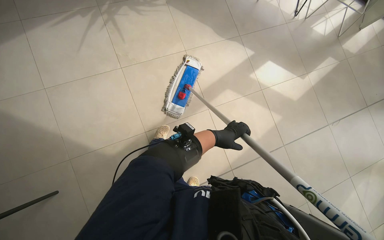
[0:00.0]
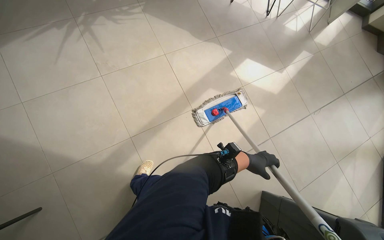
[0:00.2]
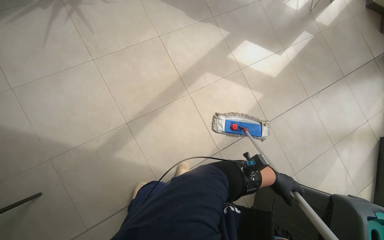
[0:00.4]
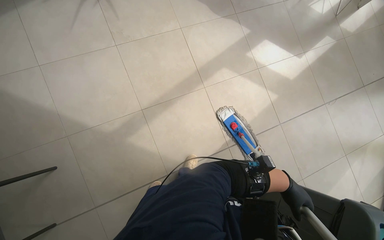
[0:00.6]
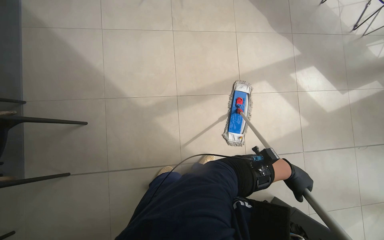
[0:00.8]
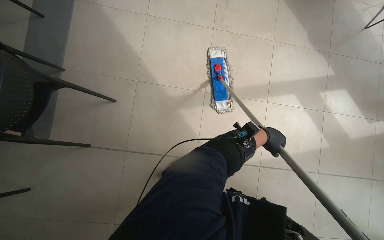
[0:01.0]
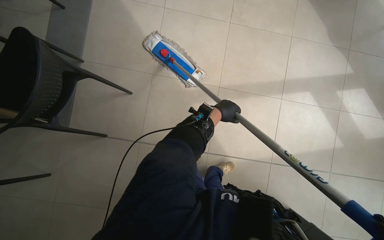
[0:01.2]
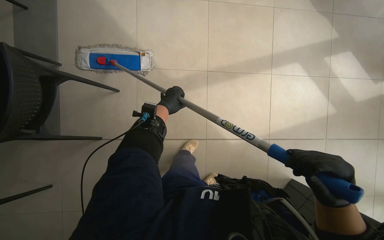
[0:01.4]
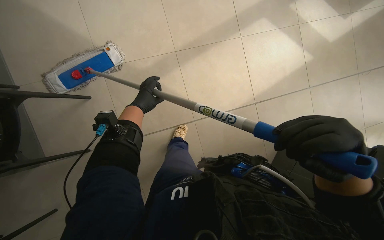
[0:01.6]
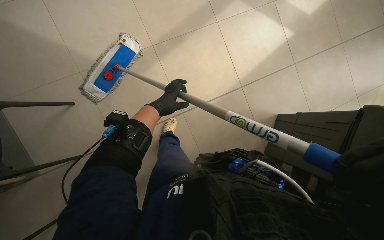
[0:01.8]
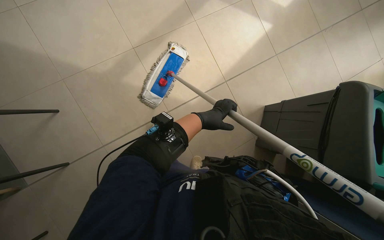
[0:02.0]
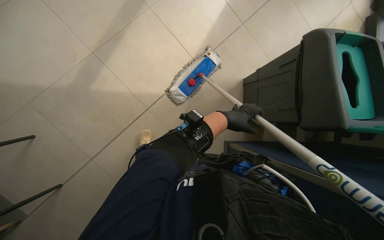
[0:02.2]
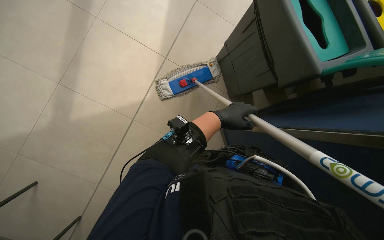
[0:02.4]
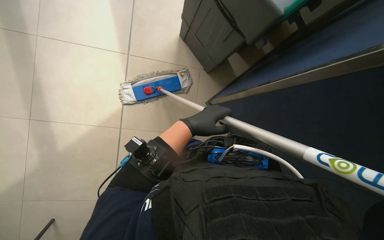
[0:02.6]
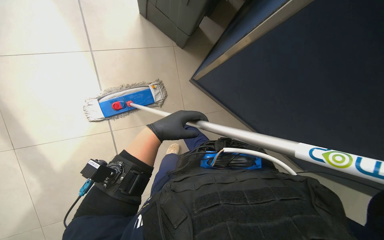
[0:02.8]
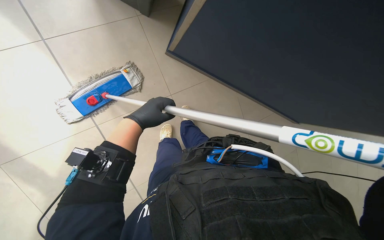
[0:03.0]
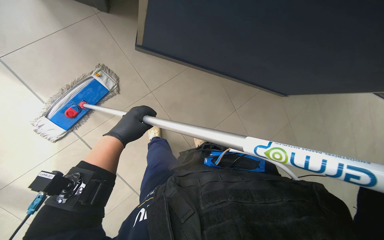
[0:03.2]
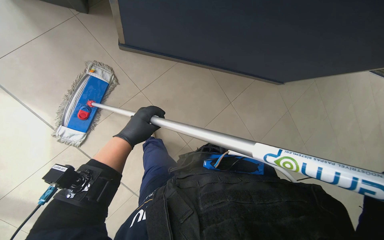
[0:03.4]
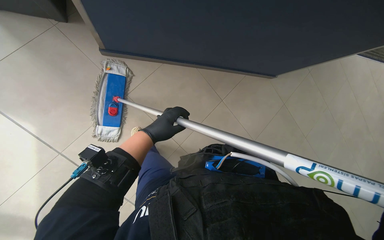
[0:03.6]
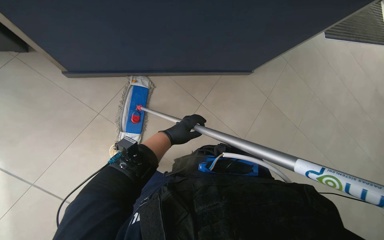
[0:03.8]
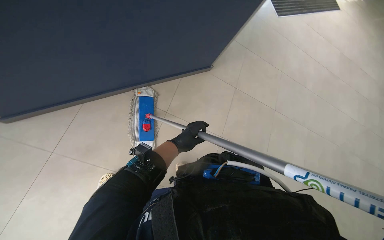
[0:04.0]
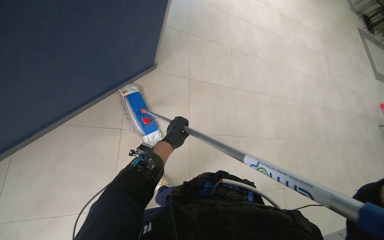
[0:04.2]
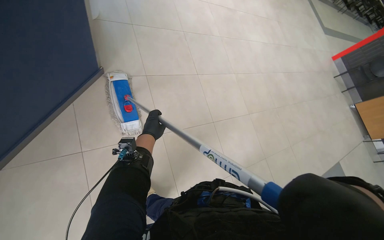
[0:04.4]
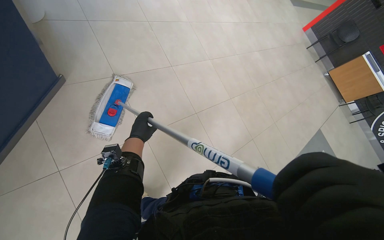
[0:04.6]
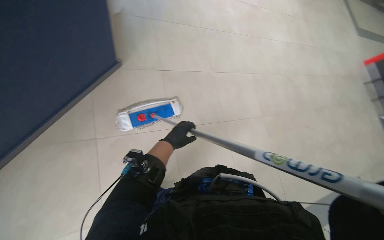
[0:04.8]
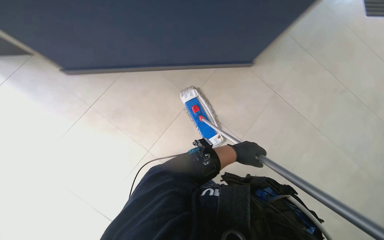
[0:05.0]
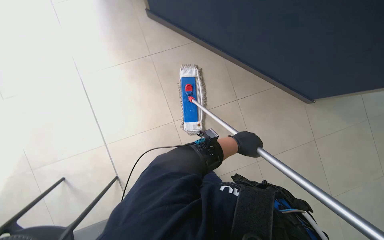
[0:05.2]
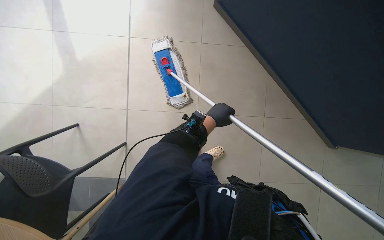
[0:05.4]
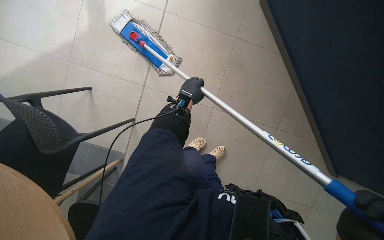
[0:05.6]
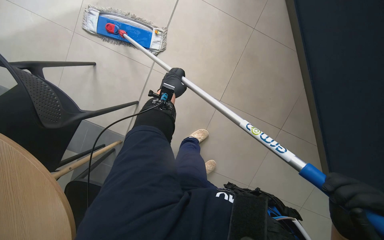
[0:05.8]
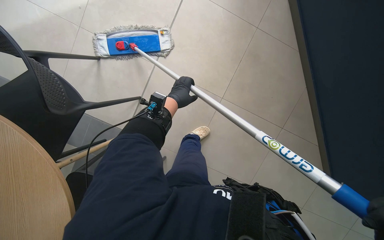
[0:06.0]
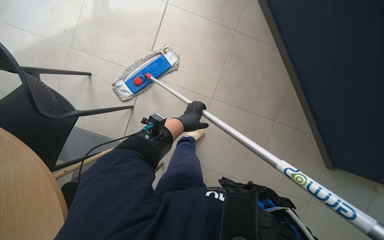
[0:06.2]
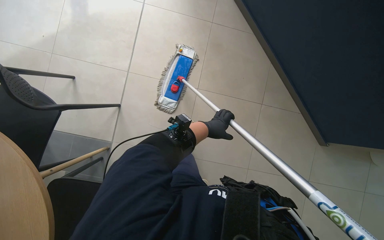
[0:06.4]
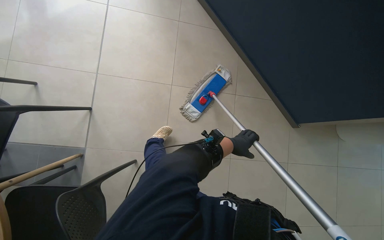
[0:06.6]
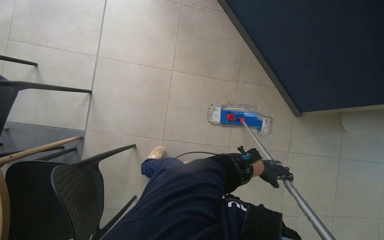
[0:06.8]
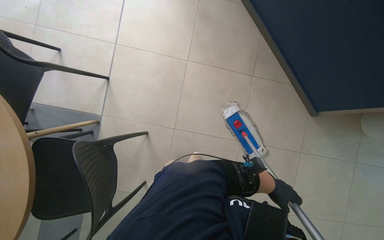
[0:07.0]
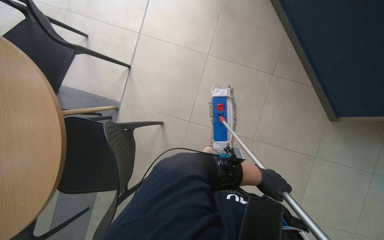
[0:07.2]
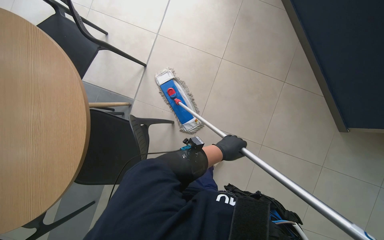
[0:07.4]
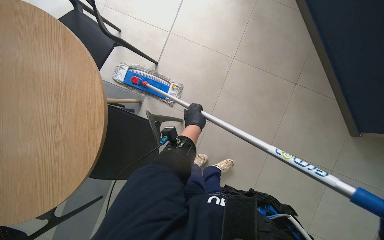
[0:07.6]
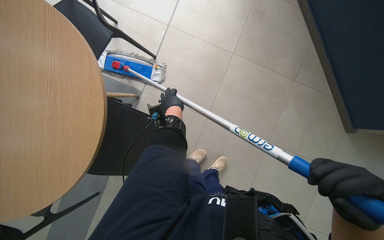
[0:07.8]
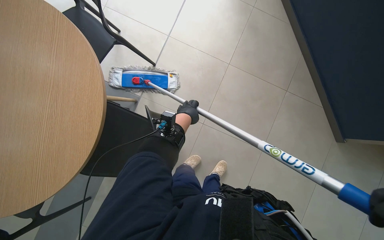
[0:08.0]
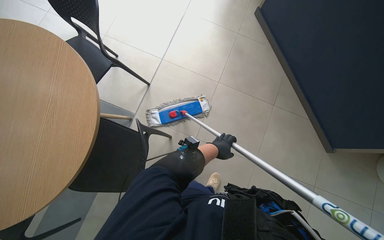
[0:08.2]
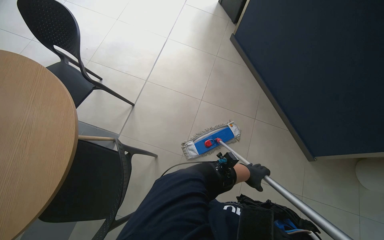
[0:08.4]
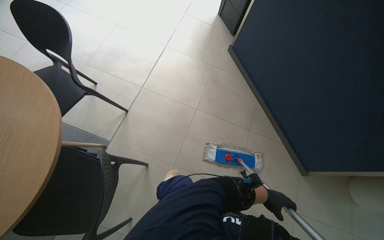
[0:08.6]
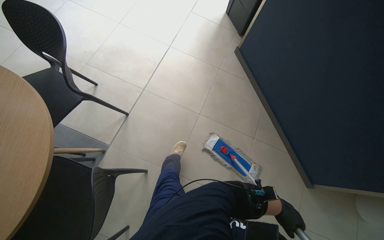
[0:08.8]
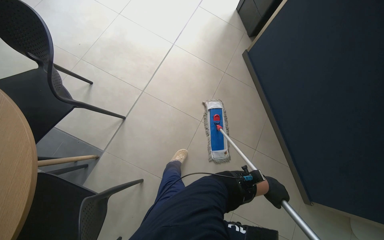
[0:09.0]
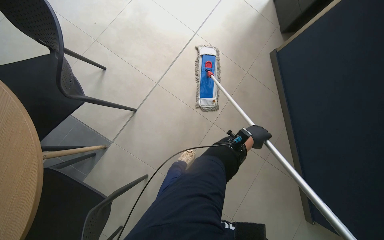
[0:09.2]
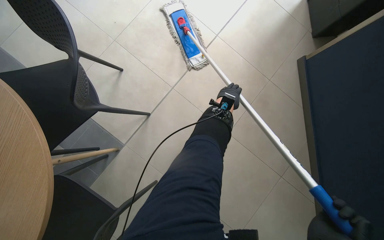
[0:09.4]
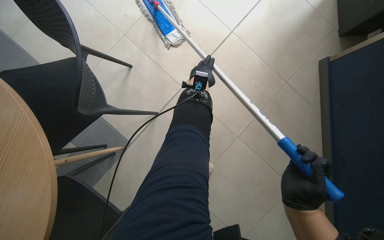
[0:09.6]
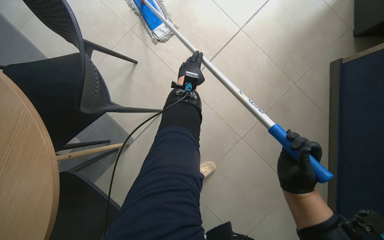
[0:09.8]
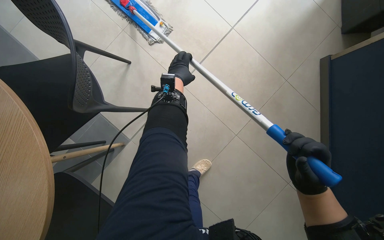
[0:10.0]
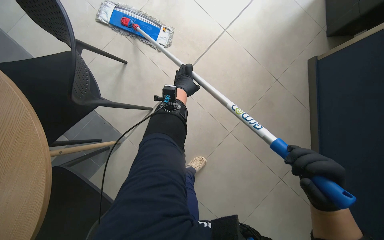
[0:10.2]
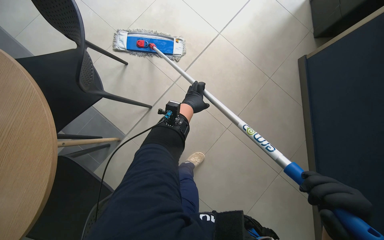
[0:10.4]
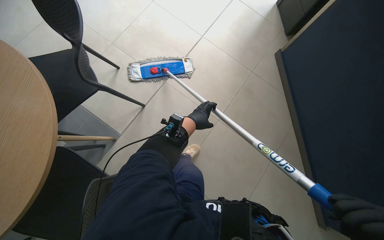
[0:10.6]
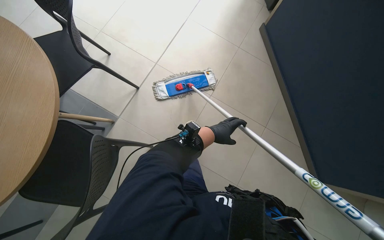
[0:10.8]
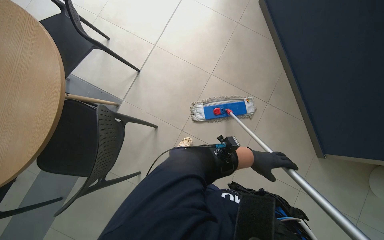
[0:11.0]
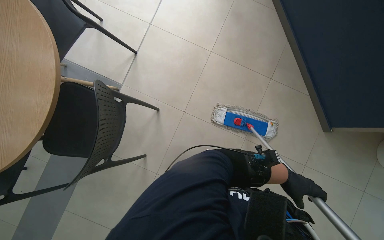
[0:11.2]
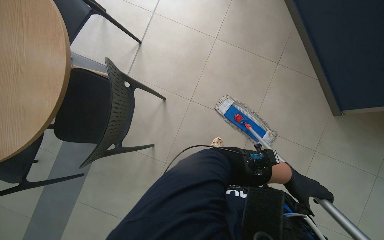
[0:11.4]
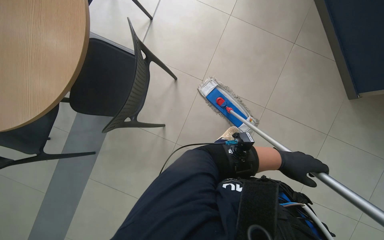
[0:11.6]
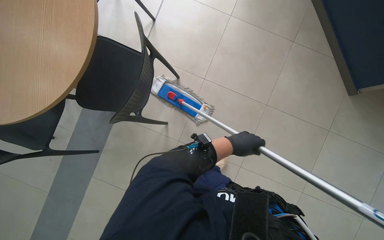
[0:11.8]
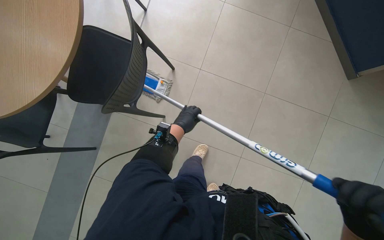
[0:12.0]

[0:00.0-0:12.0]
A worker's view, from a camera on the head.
Job: mopping floor.
The whole recording: Mopping cafe floor. The worker mops the cafe floor, moving around tables and chairs, and periodically cleans the mop head in a bucket.
0:00.0 to 0:01.6: The wearer moves to the left, some 50 cm. The view tips downward by about 15 degrees.
0:01.6 to 0:03.0: The camera pitches downward, by some 15 degrees. The scene turns about 45 degrees counterclockwise in the picture.
0:03.0 to 0:04.4: The head turns to the right by approximately 25 degrees. The wearer looks roughly 15 degrees further downward. The left hand goes to the right and returns, roughly 15 cm each way.
0:04.4 to 0:06.0: The scene rotates clockwise by roughly 30 degrees.
0:06.0 to 0:07.6: The left hand travels down the picture by some 40 cm, and reaches some 60 cm to the right, then returns.
0:07.6 to 0:09.0: The view tilts approximately 15 degrees upward. The left hand goes approximately 40 cm to the right.
0:09.0 to 0:10.4: The left hand heads up the picture and to the left, covering about 60 cm.

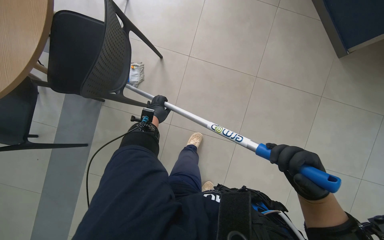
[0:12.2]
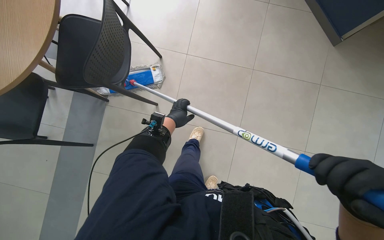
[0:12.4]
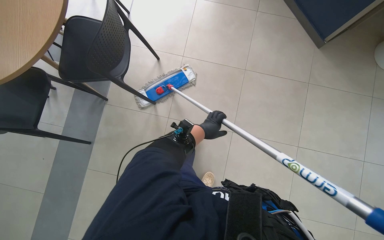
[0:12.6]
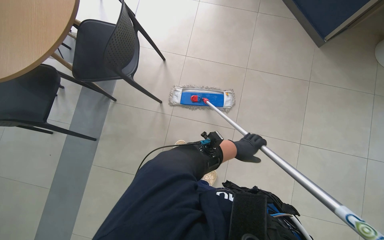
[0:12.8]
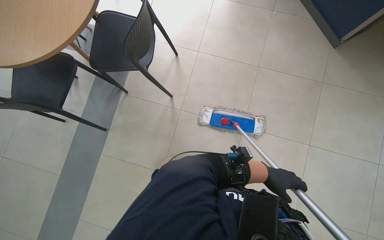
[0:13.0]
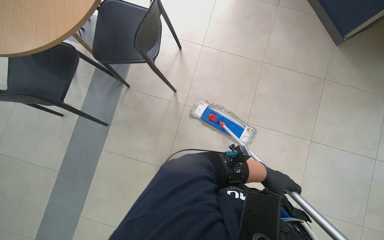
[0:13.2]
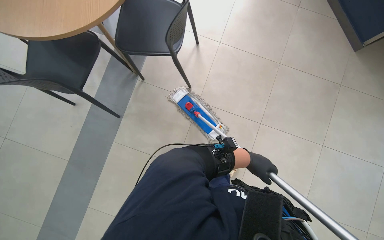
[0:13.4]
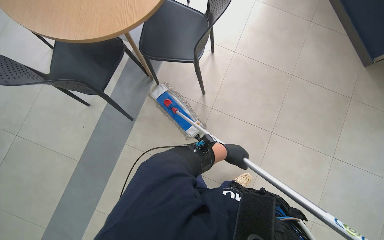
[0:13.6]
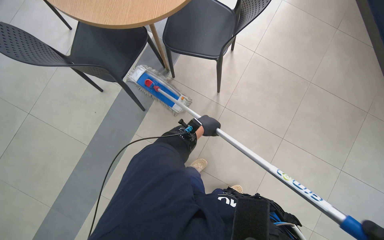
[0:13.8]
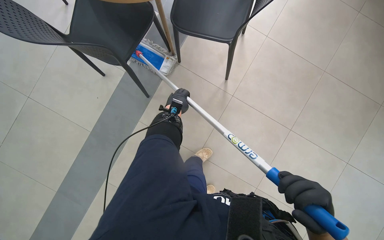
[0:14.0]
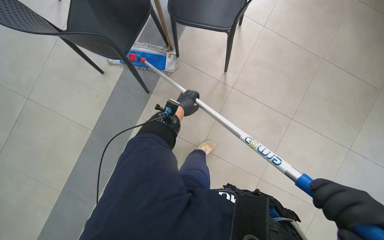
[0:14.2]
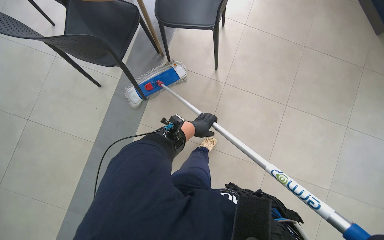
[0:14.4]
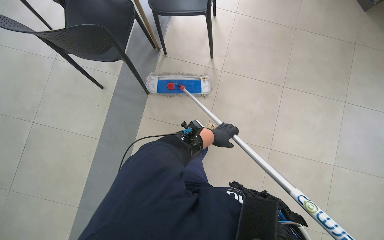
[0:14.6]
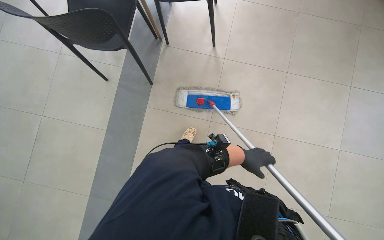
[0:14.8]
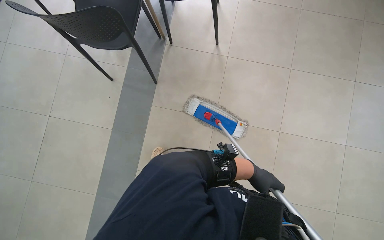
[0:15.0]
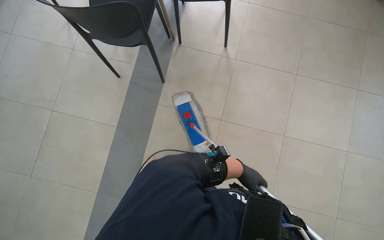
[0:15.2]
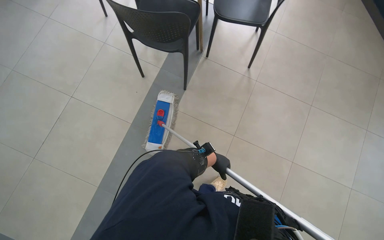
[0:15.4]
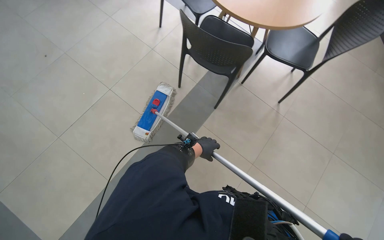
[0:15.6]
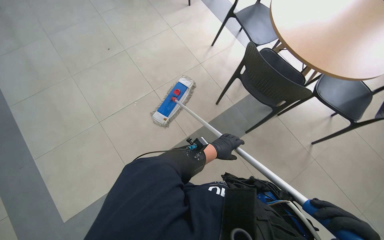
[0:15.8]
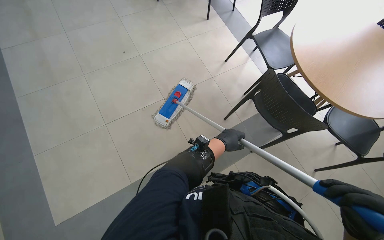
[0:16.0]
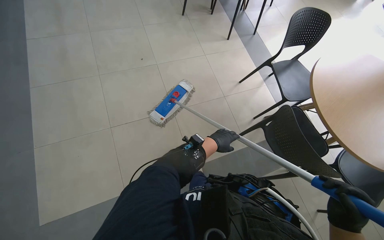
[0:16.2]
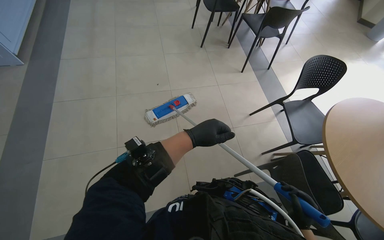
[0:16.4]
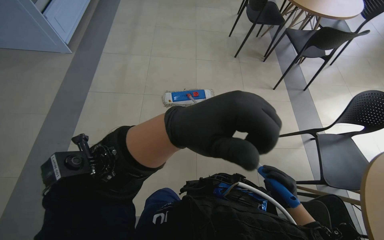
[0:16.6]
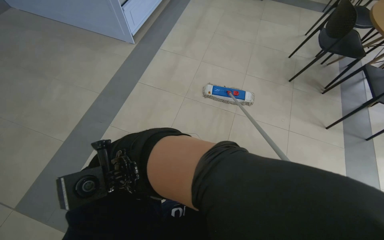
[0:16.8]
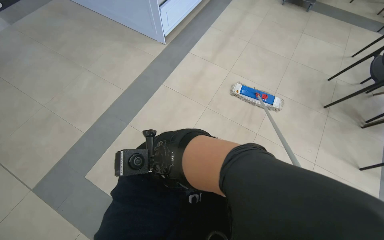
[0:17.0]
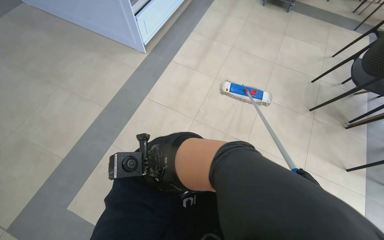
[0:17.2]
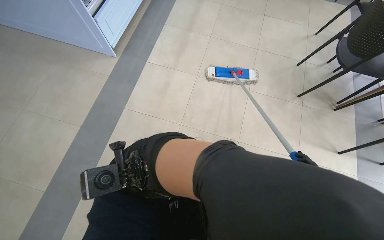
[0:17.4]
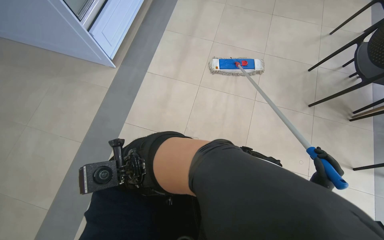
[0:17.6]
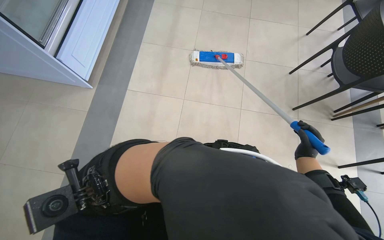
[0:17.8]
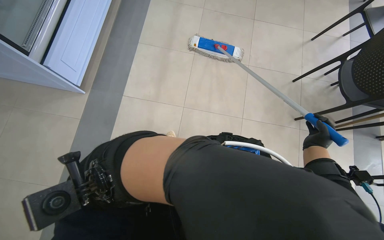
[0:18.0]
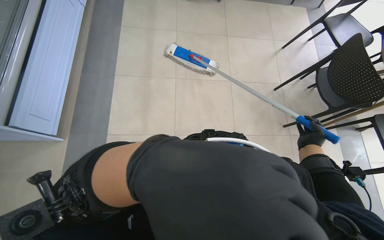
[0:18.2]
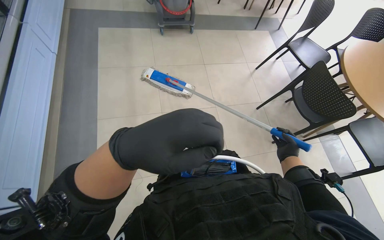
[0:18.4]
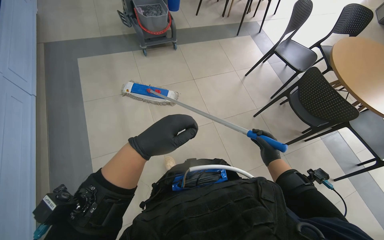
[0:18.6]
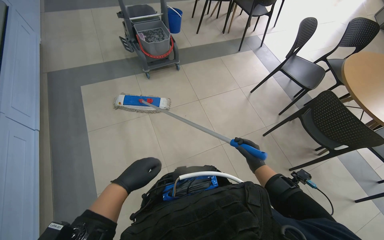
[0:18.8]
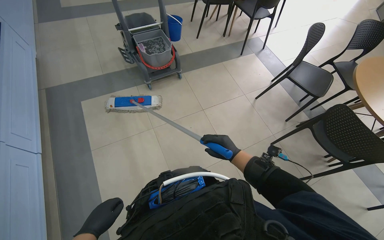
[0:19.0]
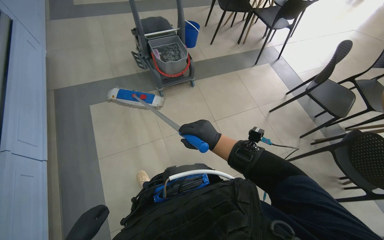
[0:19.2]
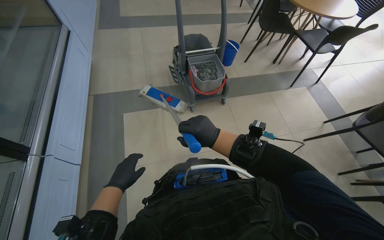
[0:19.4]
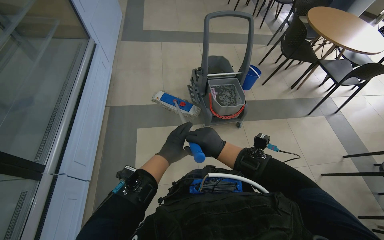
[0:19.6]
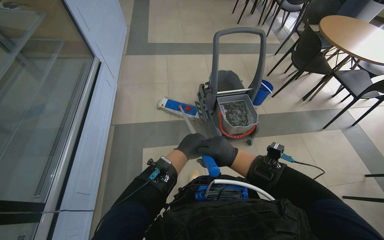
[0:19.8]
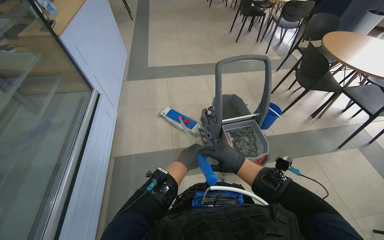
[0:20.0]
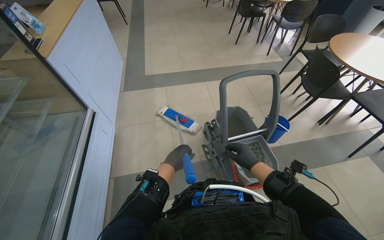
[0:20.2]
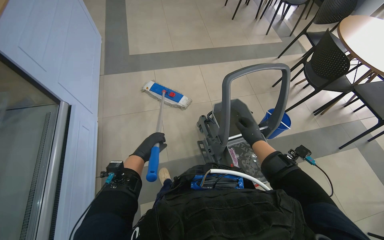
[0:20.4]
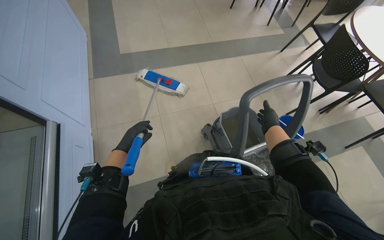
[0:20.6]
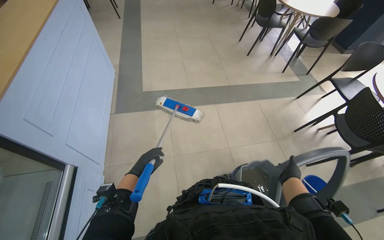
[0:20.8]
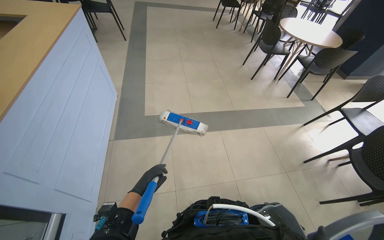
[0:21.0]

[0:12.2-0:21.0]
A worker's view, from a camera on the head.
Job: mopping floor.
The whole recording: Mopping cafe floor. The worker mops the cafe floor, moving around tables and chairs, and periodically cleans the mop head in a bucket.
0:12.2 to 0:13.6: The left hand shifts about 25 cm down the picture.
0:13.6 to 0:15.2: The left hand moves down the picture, about 50 cm, and reaches approximately 35 cm to the left, then returns.
0:15.2 to 0:16.6: The head travels about 70 cm. The head turns to the left by some 70 degrees. The view tilts approximately 20 degrees upward.
0:16.6 to 0:18.0: The wearer moves roughly 1 m.
0:19.6 to 0:21.0: The camera travels some 1 m.
